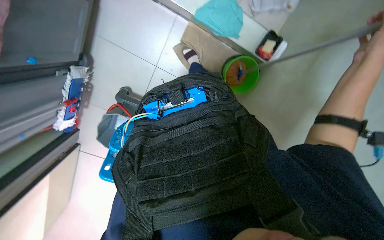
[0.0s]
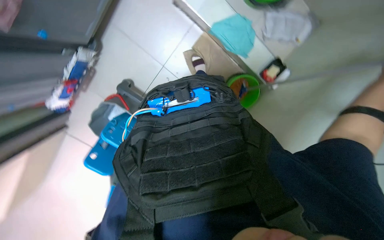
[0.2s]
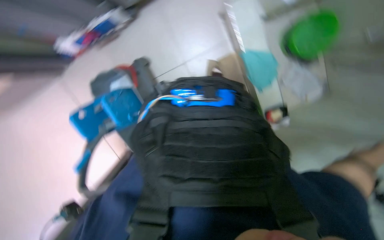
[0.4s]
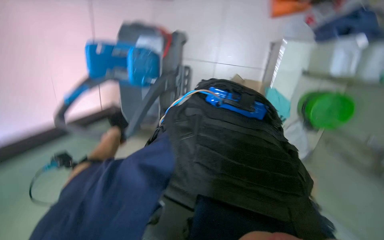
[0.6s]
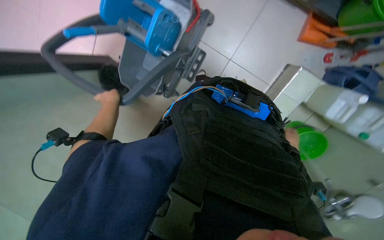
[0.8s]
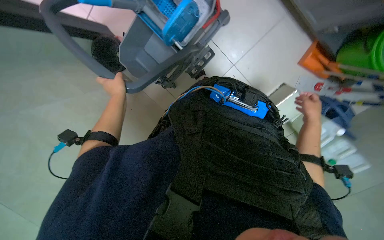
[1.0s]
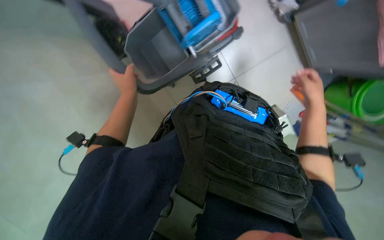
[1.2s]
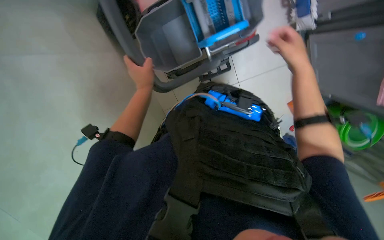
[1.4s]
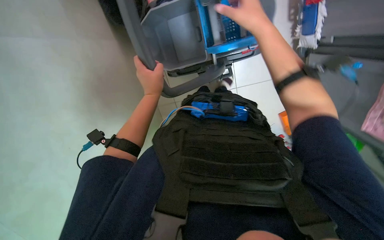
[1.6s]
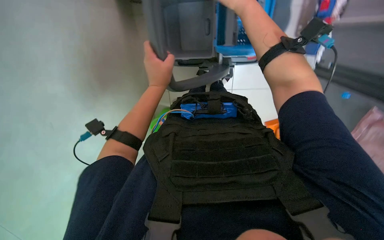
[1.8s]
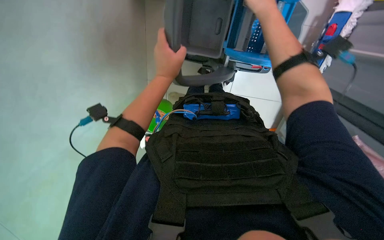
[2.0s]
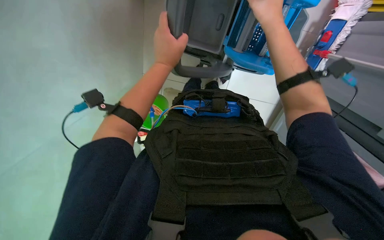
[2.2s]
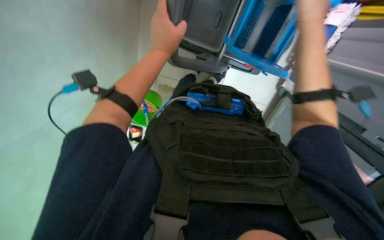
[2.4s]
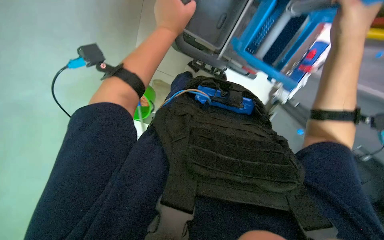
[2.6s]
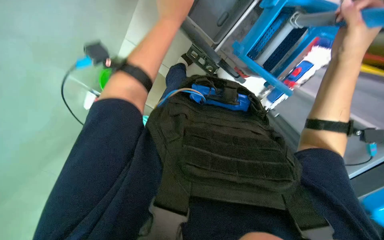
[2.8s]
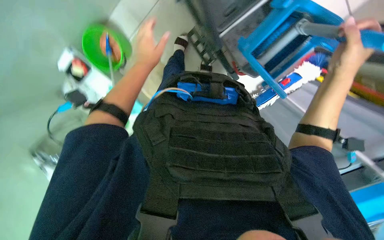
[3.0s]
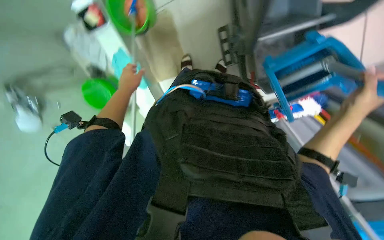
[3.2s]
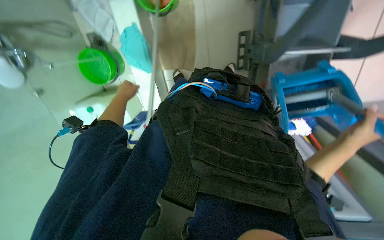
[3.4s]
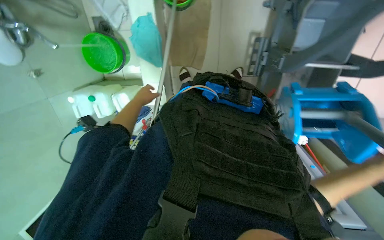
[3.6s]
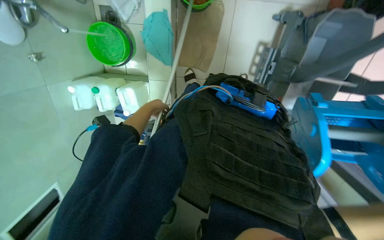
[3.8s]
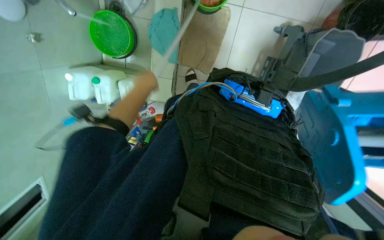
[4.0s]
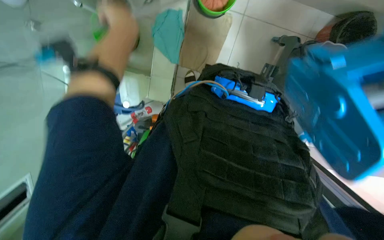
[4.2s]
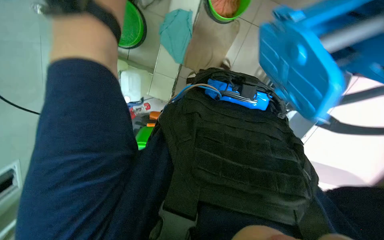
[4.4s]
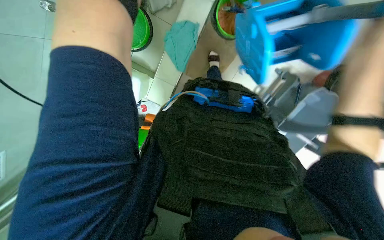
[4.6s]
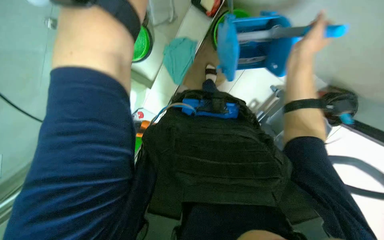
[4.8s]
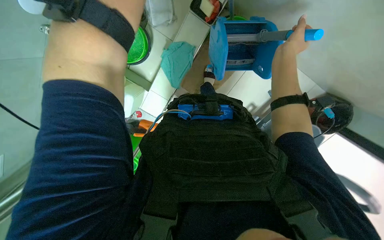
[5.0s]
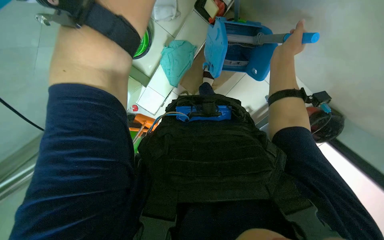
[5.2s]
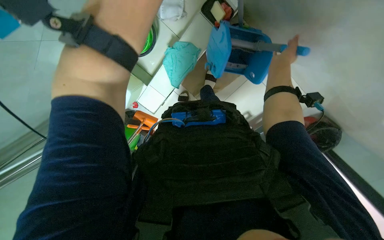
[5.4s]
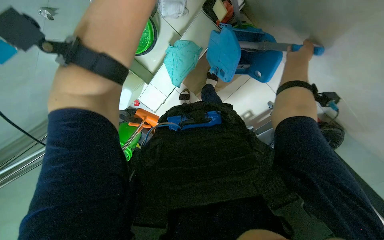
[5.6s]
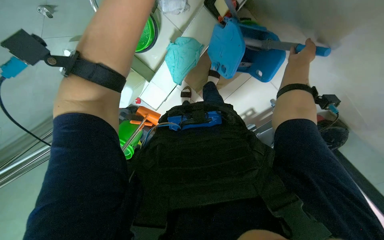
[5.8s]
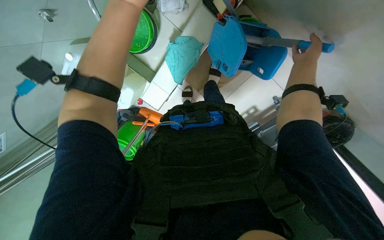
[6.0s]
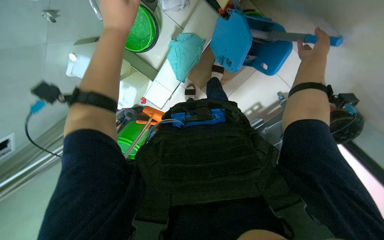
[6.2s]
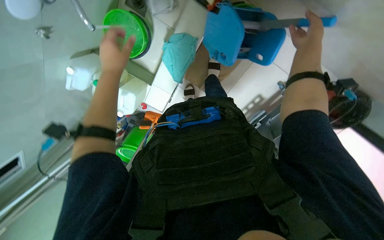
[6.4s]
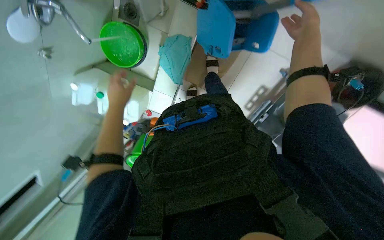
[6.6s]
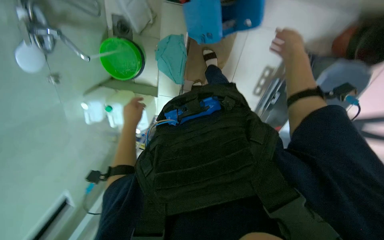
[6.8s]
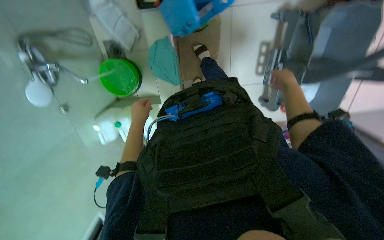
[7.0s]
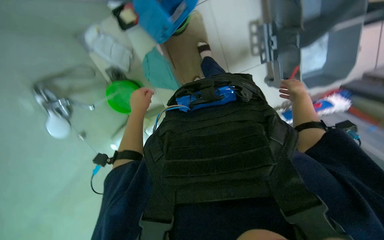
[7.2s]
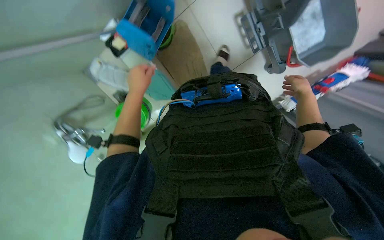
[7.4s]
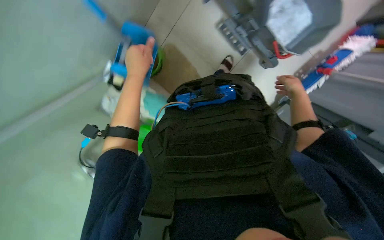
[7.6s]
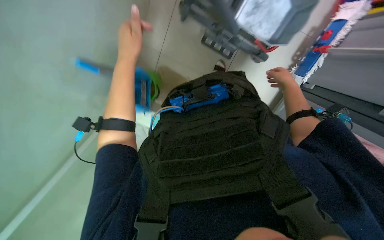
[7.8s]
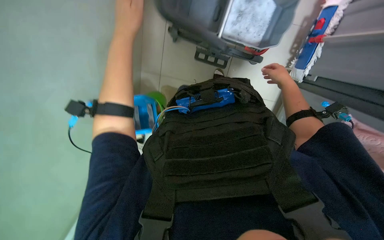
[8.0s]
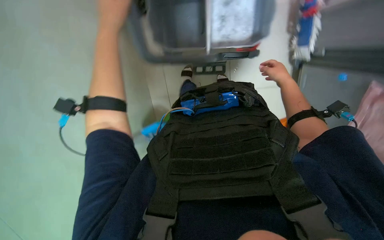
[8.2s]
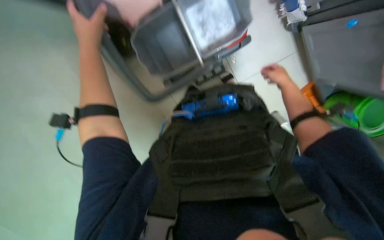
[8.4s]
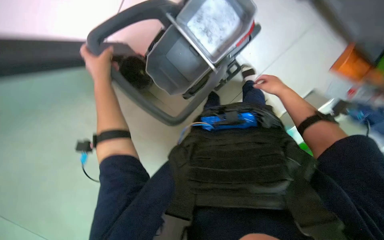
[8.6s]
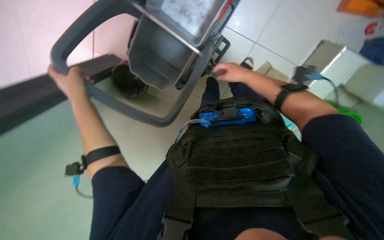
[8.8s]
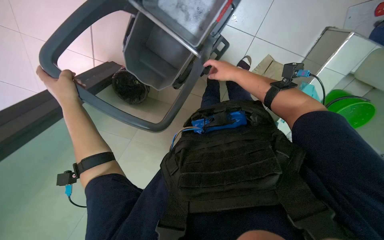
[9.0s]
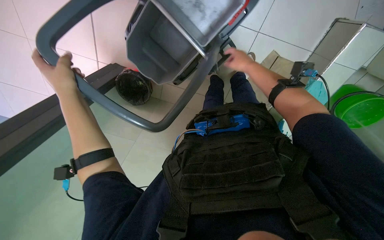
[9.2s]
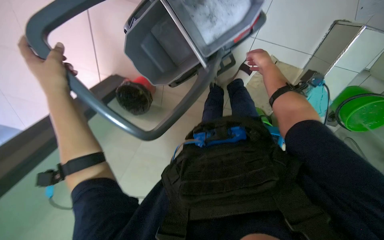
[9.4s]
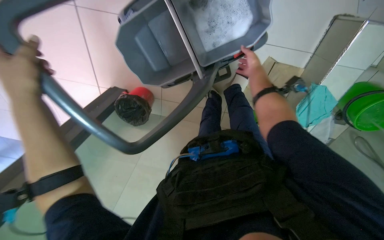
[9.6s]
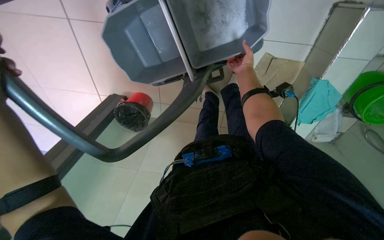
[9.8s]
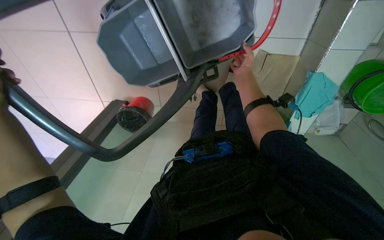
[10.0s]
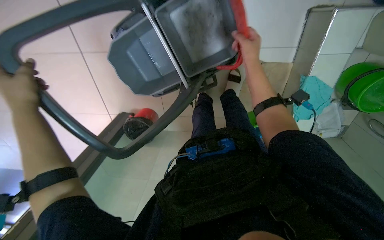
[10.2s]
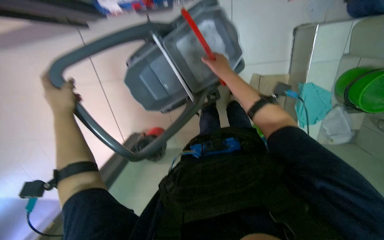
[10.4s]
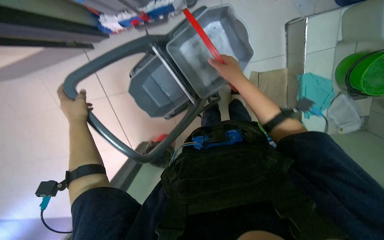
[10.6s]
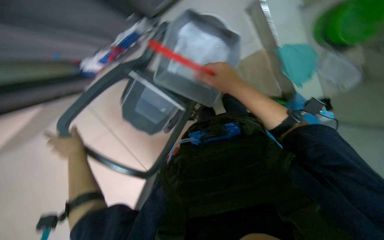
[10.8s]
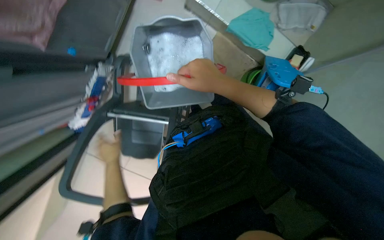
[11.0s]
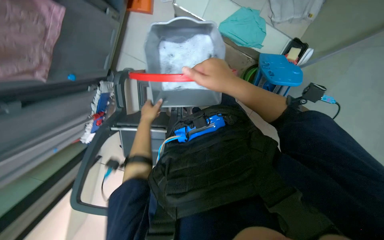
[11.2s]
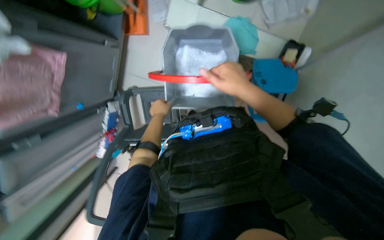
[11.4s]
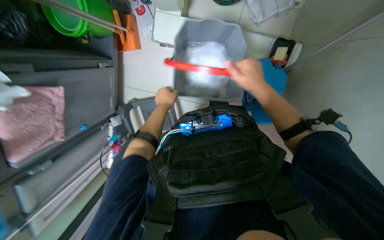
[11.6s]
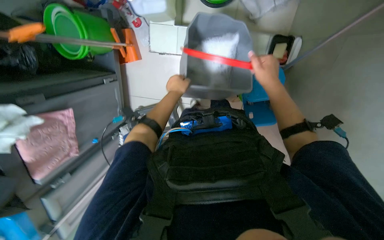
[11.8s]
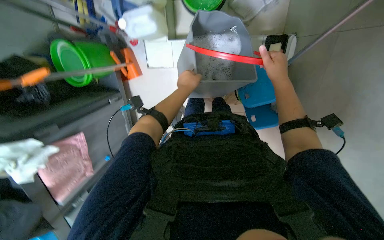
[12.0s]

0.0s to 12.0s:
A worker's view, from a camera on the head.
Job: preparing cleaning supplies.
The whole recording: Preparing cleaning equipment. The worker gathers and arranges various cleaning tools and buckets on a cart, filling them with water and solution.
0.0s to 1.6s: The camera is carried about 50 cm. The view swings roughly 40 degrees to the right. The view tilts about 10 degrees downward. Everything in view rotates some 130 degrees clockwise.
1.6s to 3.0s: The camera sweeps to the right, by approximately 25 degrees. The view tips downward by some 10 degrees. Everything in view rotates roughly 30 degrees clockwise.
3.0s to 4.4s: The scene rotates clockwise by approximately 45 degrees.
6.0s to 7.6s: The head travels roughly 40 cm. The camera sweeps to the left, by some 35 degrees. Everything in view rotates about 75 degrees counterclockwise.
7.6s to 9.0s: The view pans to the left by approximately 30 degrees. The wearer looks roughly 15 degrees further upward. Everything in view rotates roughly 60 degrees counterclockwise.
9.0s to 10.4s: The view tips upward by roughly 15 degrees. The right hand travels nearer to the camera and back again, approximately 10 cm each way.
10.4s to 12.0s: The camera travels approximately 70 cm. The camera sweeps to the left, by some 30 degrees. The view tilts roughly 15 degrees upward. Everything in view rotates roughly 80 degrees counterclockwise.

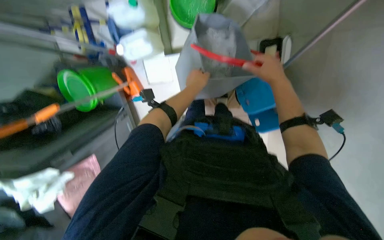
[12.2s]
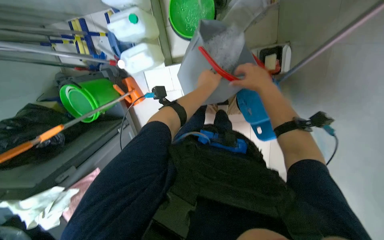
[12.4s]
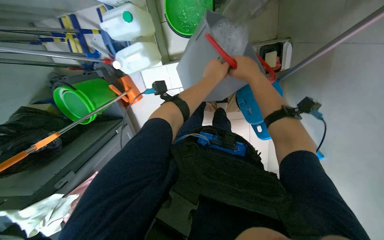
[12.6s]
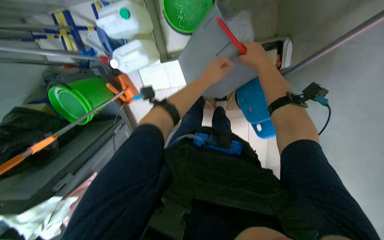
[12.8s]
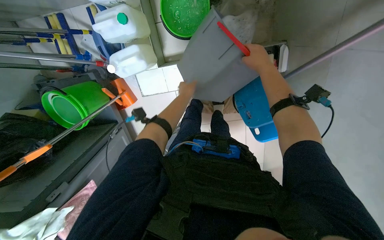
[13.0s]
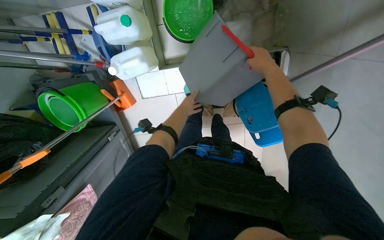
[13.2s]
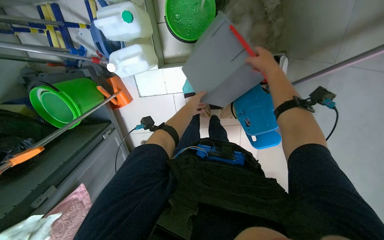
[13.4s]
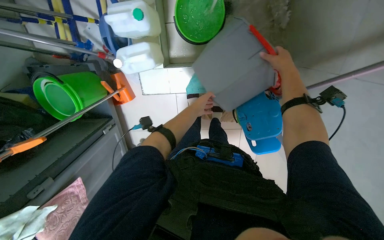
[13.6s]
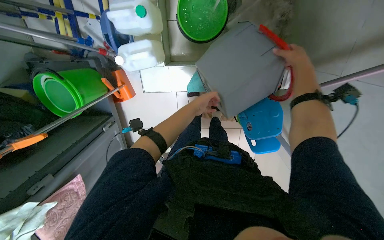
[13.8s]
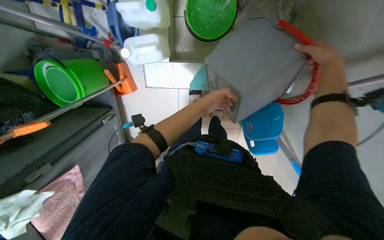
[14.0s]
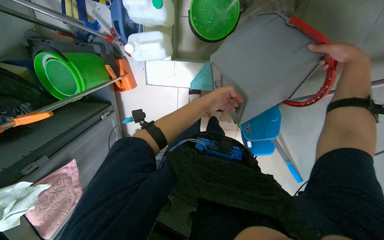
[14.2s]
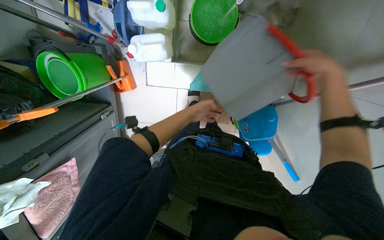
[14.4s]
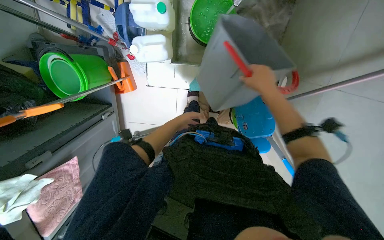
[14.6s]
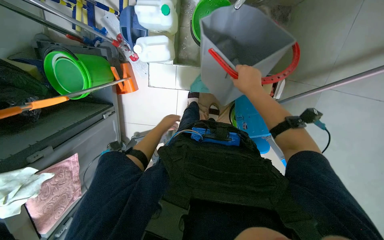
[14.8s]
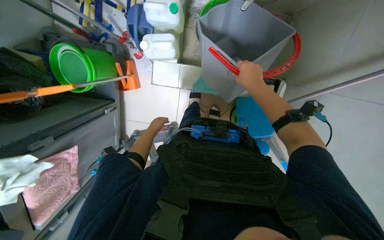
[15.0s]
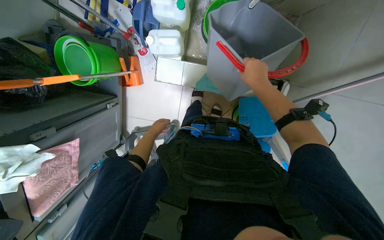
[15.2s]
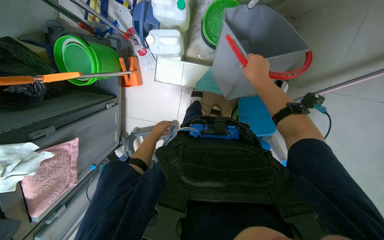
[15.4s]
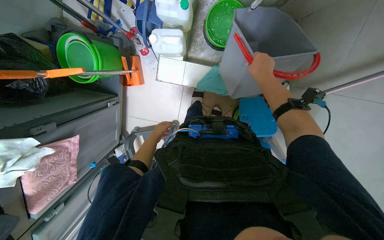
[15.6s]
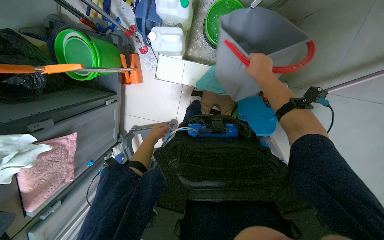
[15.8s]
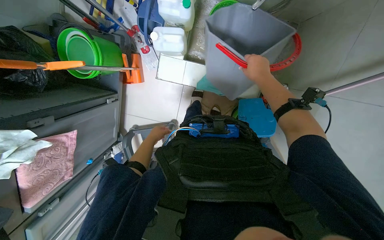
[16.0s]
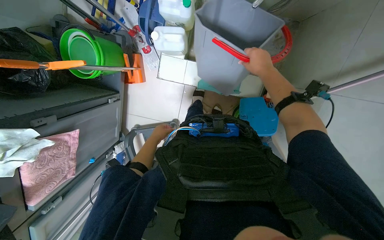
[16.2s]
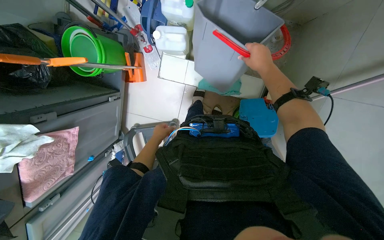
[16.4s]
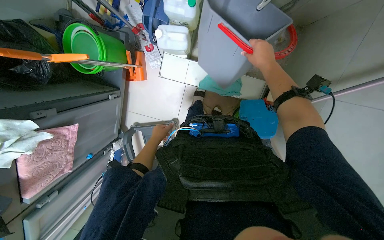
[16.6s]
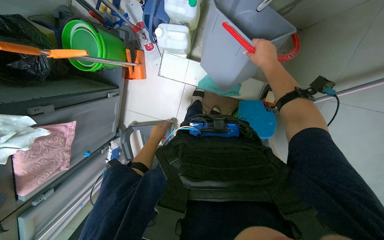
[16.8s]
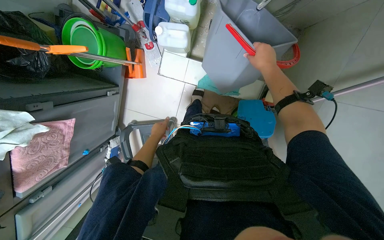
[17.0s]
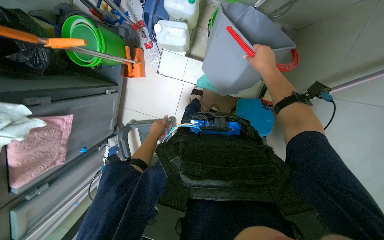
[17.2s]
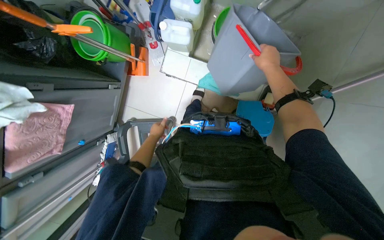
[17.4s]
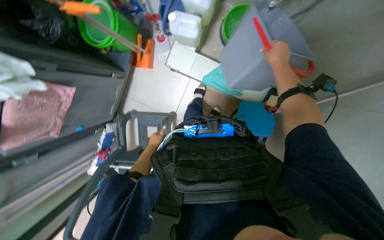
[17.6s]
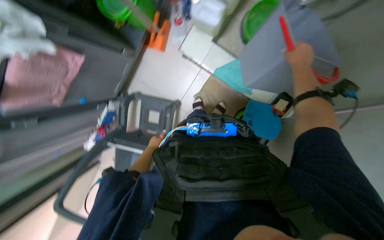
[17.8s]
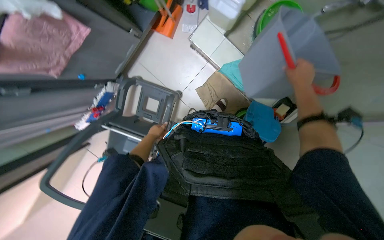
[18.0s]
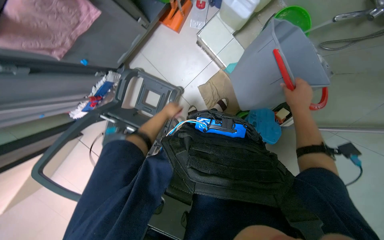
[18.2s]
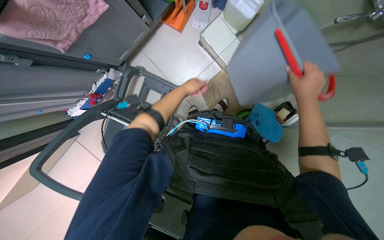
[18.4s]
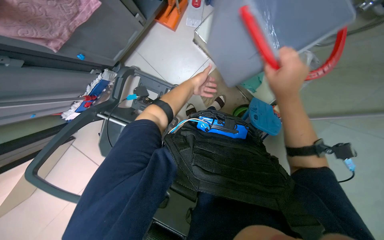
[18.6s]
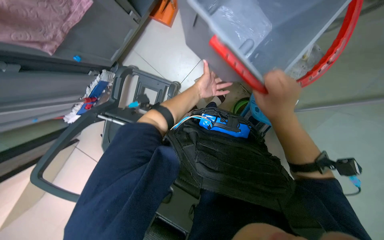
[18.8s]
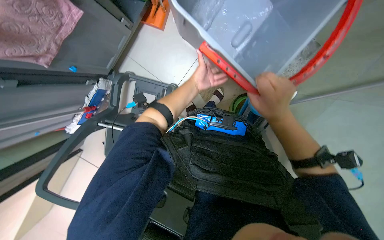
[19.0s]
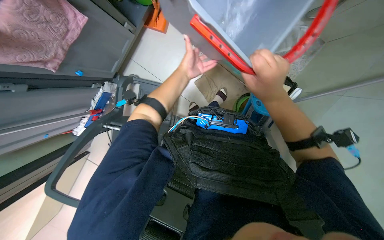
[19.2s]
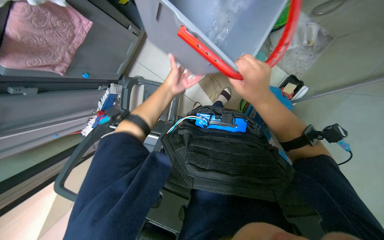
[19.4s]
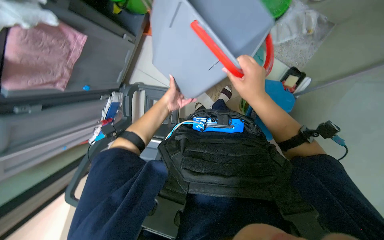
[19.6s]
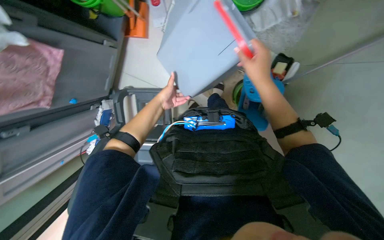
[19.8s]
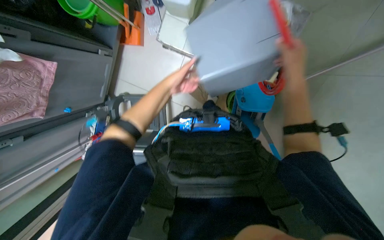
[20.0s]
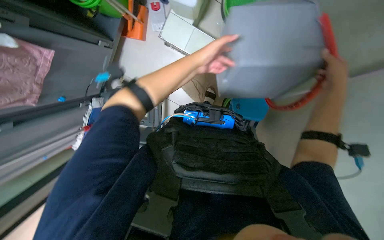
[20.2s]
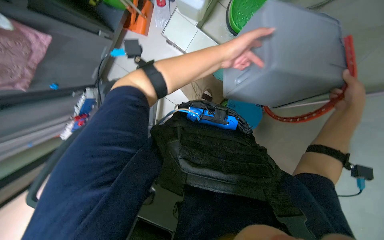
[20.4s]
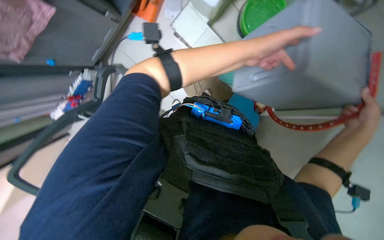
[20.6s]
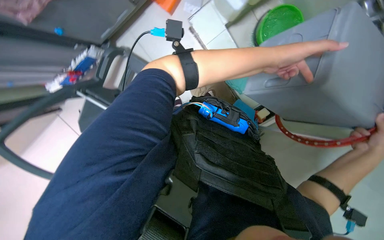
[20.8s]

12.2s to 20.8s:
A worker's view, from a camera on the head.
Job: preparing cleaning supplies.
The whole recording: Preparing cleaning equipment. The worker gathers and arranges various cleaning tools and buckets on a cart, filling them with water and solution.
12.2s to 13.6s: The left hand travels farther from the camera by about 10 cm, while the right hand shifts some 20 cm up the picture.
13.6s to 15.0s: Both hands move to the left and down the picture, approximately 25 cm.
16.6s to 18.0s: Everything in view rotates about 25 degrees clockwise.
18.0s to 19.4s: The left hand is displaced up the picture, to the right and nearer to the camera by about 25 cm. The right hand shifts roughly 20 cm to the left and nearer to the camera.
